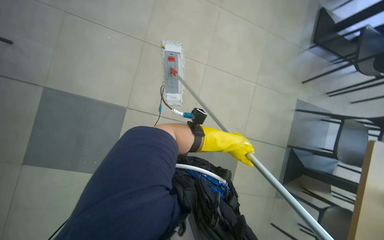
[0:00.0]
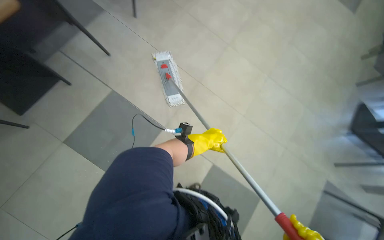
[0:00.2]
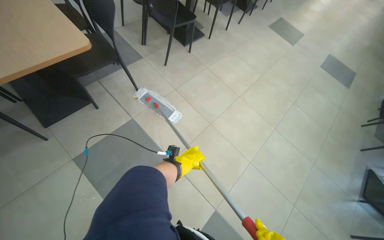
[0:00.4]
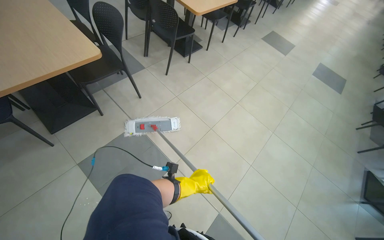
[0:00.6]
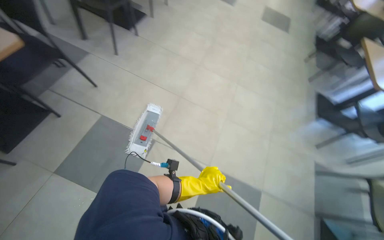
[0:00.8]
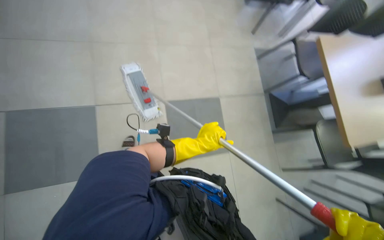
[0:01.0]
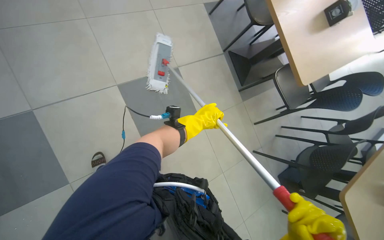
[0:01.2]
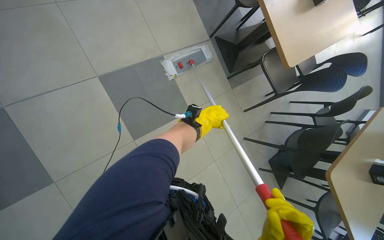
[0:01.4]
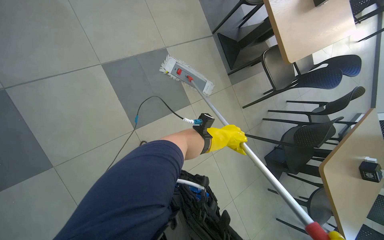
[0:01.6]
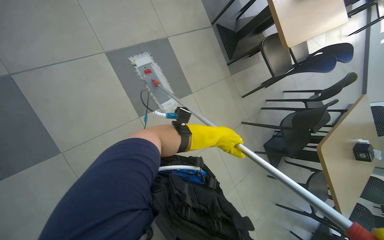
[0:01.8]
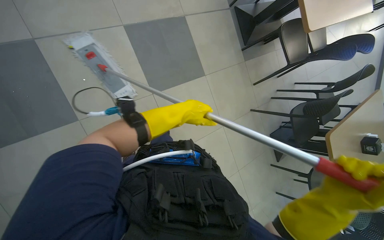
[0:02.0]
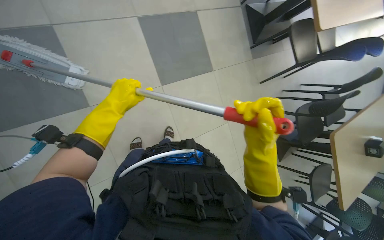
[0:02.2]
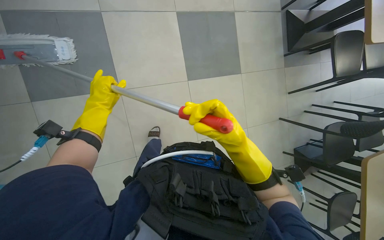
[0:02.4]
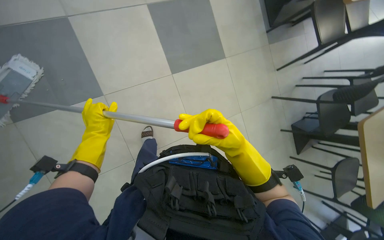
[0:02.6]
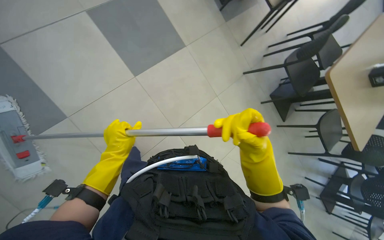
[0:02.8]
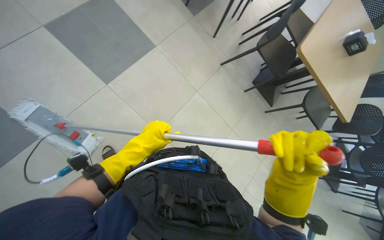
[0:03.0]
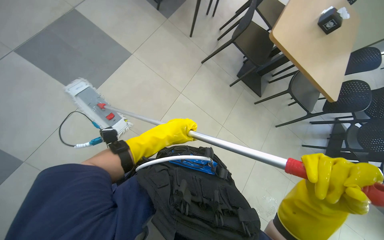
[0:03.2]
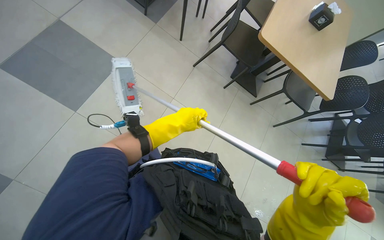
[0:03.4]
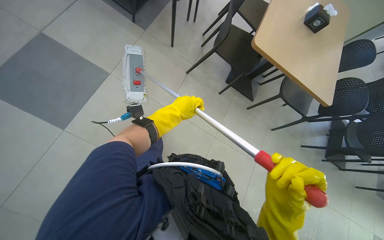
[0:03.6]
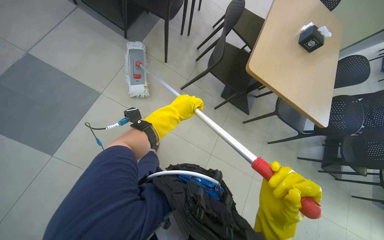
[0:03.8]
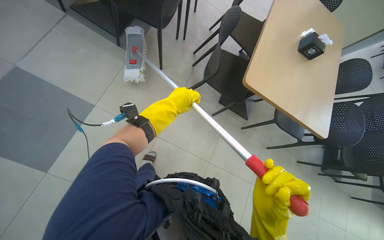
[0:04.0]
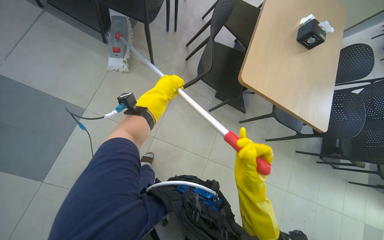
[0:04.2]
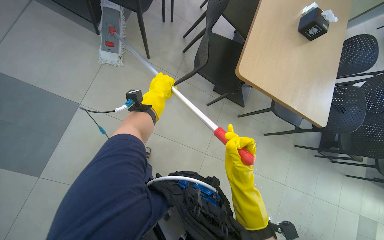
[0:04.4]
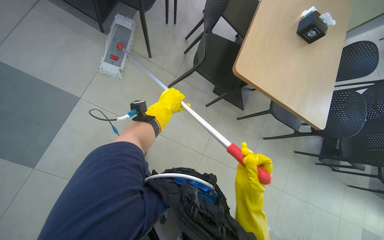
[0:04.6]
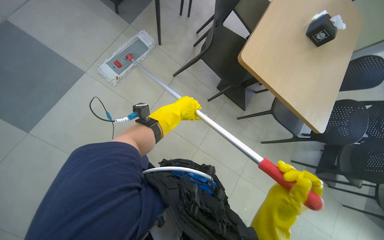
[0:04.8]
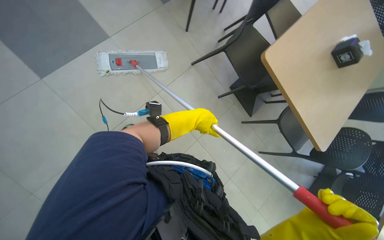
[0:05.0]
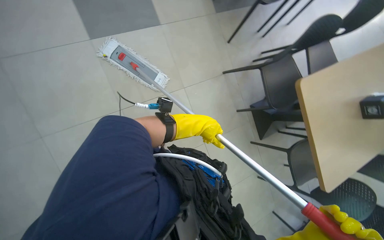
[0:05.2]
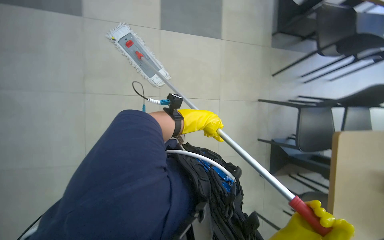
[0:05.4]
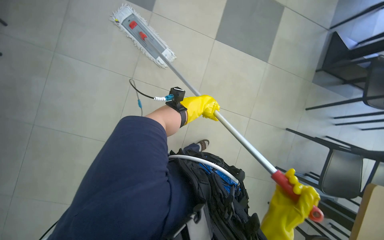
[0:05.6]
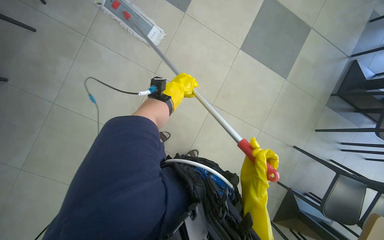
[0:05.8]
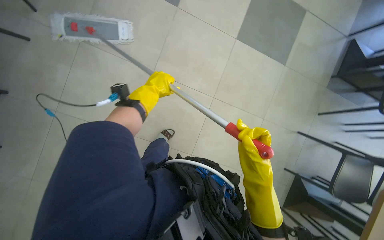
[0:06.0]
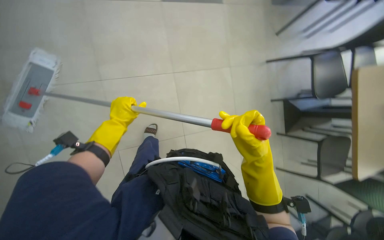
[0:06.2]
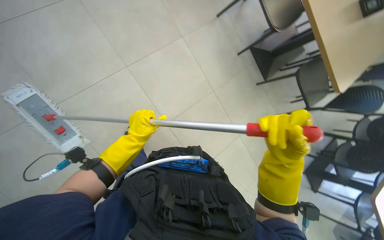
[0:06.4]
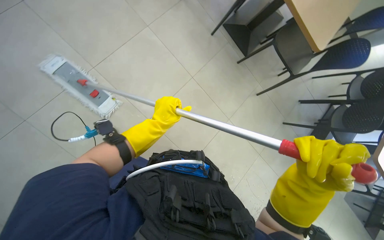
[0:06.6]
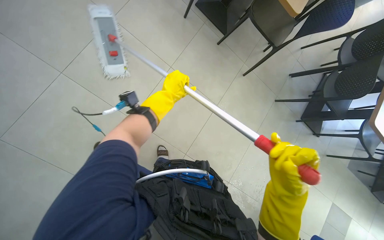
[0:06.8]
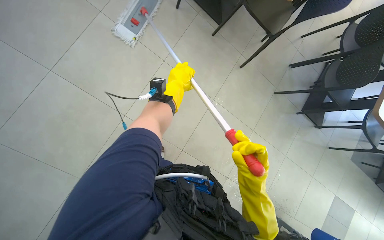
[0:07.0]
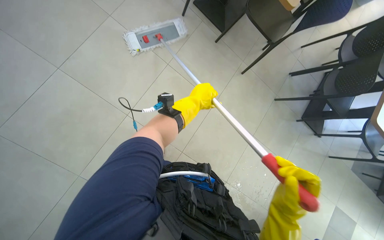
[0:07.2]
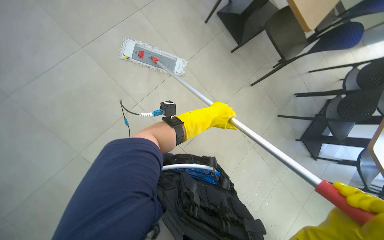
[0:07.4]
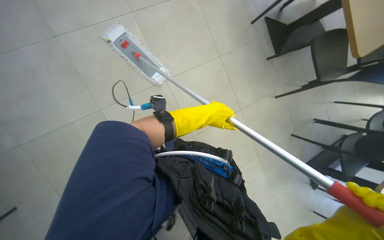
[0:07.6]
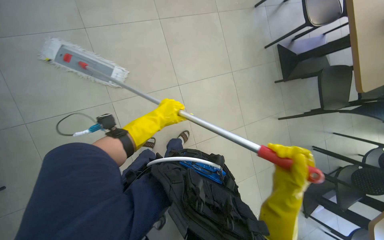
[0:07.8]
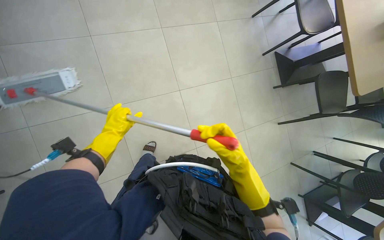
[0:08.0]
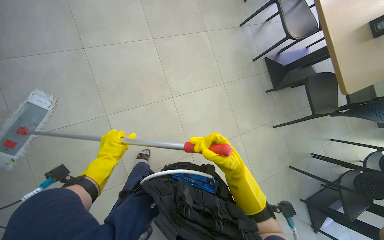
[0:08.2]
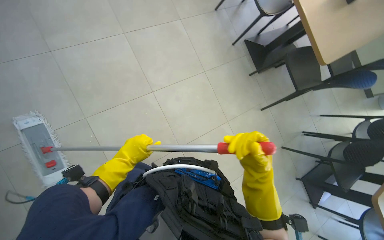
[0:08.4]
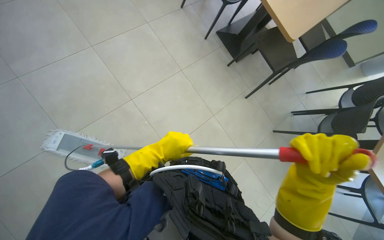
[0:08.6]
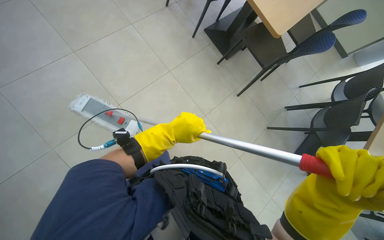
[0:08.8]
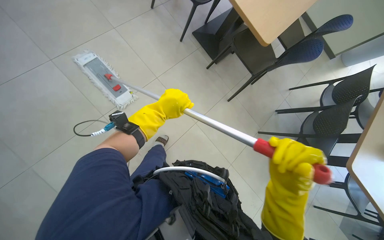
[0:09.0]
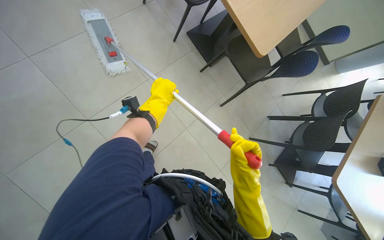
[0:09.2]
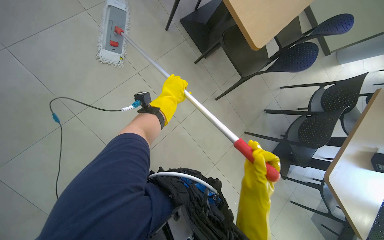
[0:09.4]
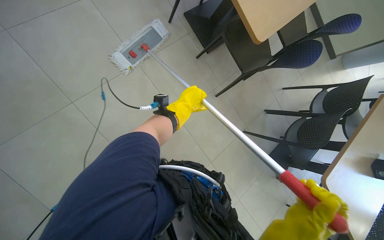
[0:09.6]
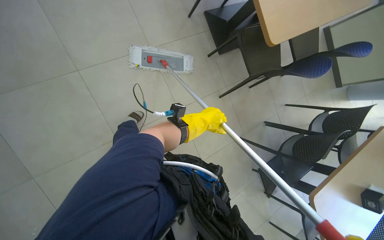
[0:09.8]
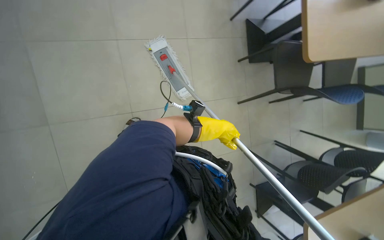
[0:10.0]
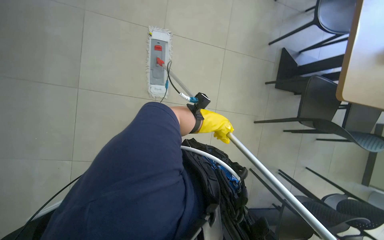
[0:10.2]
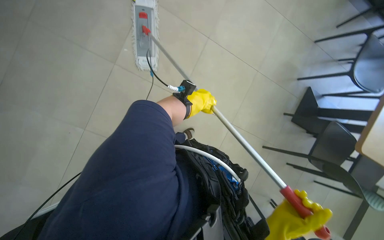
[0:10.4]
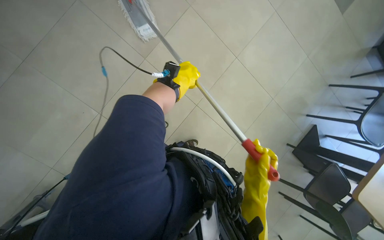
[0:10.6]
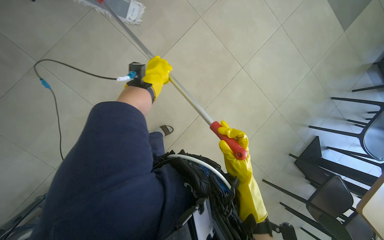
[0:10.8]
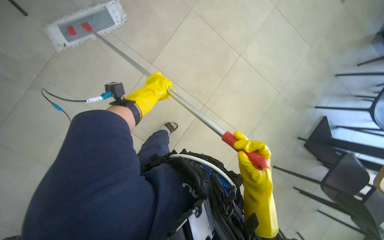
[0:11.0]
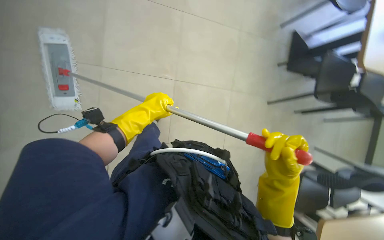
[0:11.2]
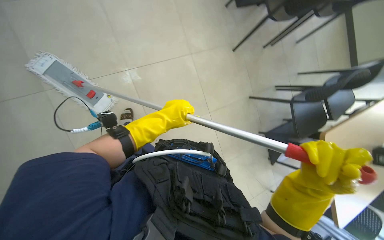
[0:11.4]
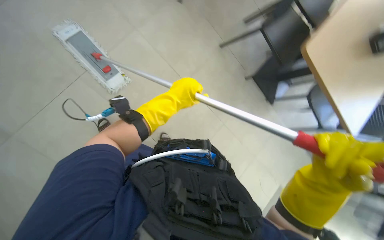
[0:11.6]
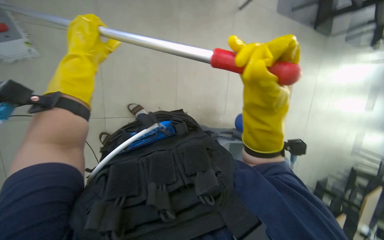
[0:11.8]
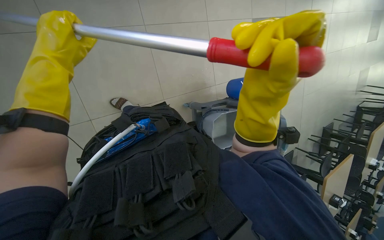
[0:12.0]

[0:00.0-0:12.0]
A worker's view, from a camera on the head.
Job: mopping floor.
The whole recording: Mopping the floor. The worker mops the floor with a mop and cleaning cart.
0:00.0 to 0:01.6: The head travels about 60 cm. The wearer's head swings about 65 degrees to the right. The view tilts approximately 30 degrees downward.
0:03.0 to 0:04.4: The camera is carried some 70 cm.
0:04.4 to 0:06.0: The head rotates about 55 degrees to the left.
0:09.0 to 0:10.4: The scene turns about 50 degrees clockwise in the picture.

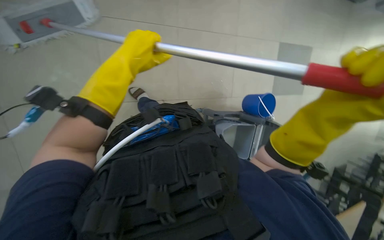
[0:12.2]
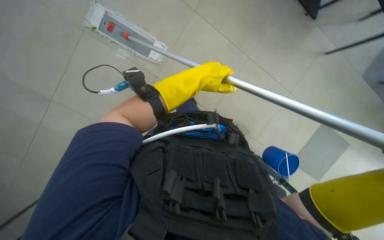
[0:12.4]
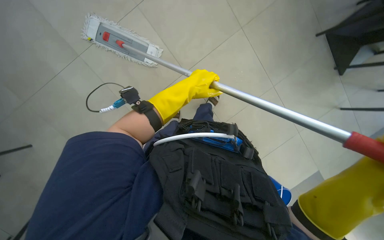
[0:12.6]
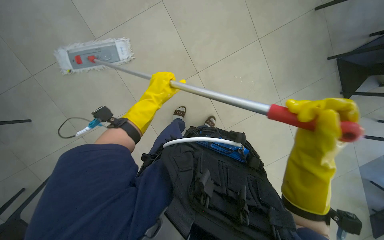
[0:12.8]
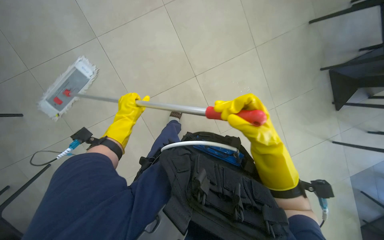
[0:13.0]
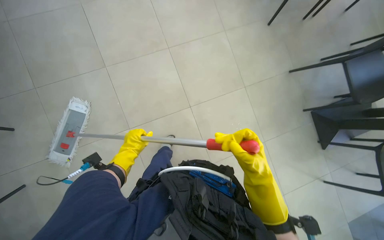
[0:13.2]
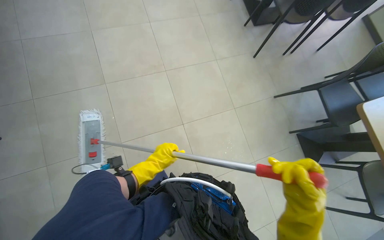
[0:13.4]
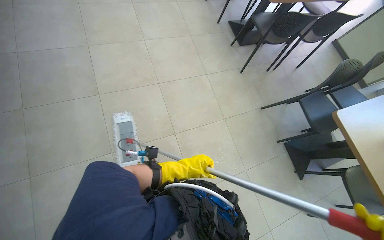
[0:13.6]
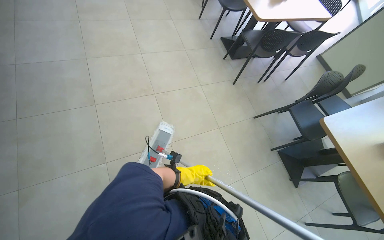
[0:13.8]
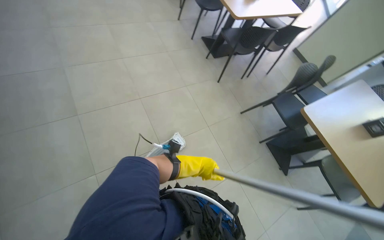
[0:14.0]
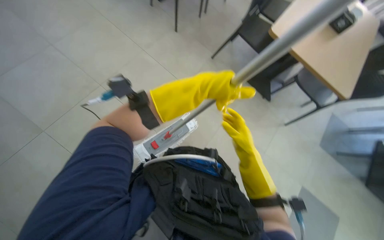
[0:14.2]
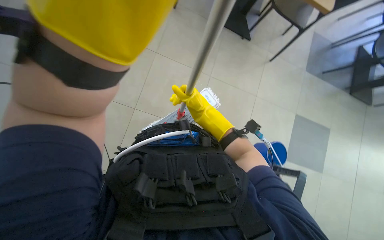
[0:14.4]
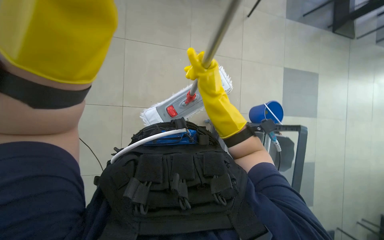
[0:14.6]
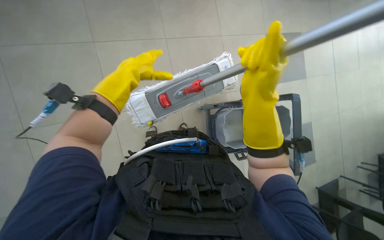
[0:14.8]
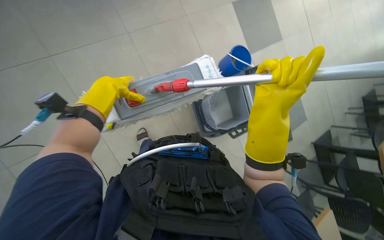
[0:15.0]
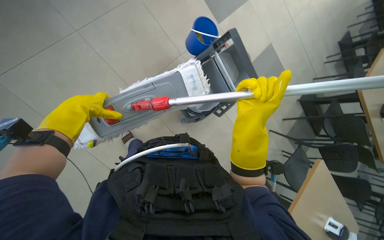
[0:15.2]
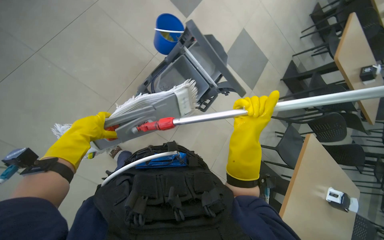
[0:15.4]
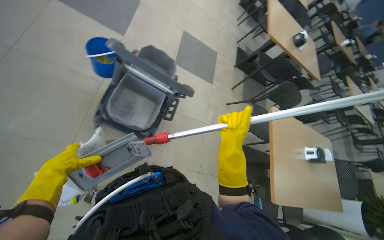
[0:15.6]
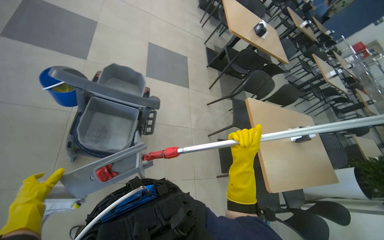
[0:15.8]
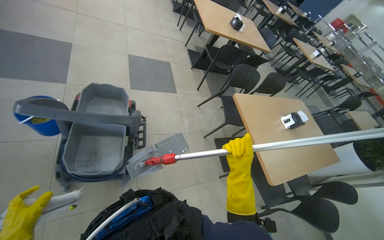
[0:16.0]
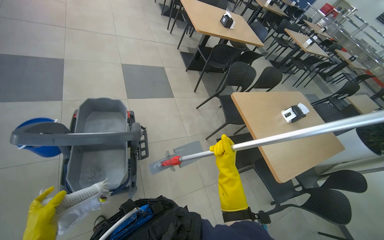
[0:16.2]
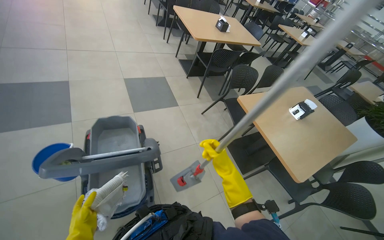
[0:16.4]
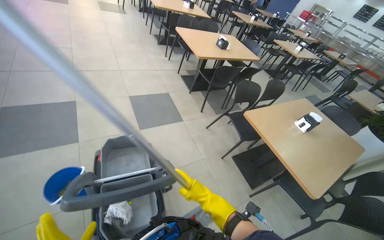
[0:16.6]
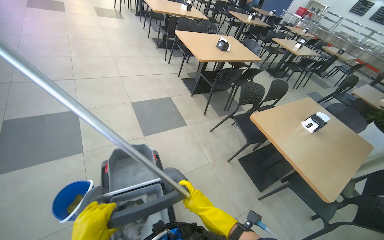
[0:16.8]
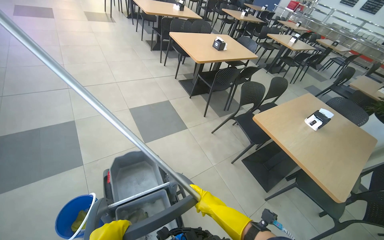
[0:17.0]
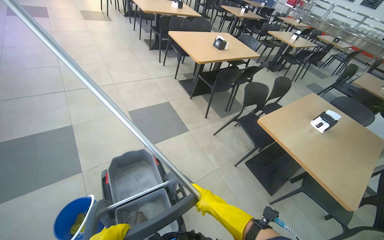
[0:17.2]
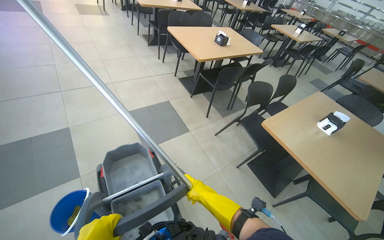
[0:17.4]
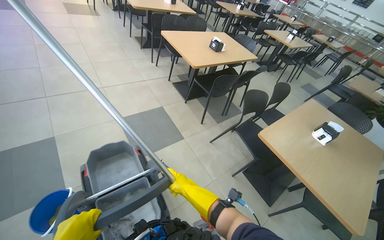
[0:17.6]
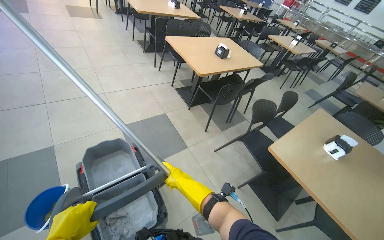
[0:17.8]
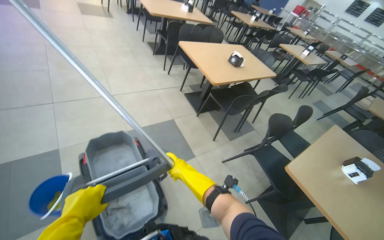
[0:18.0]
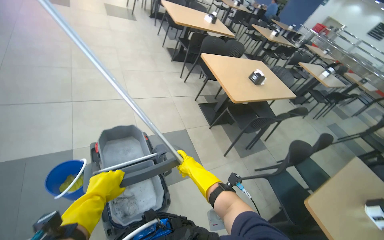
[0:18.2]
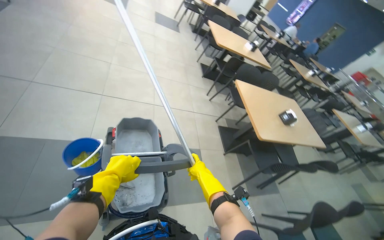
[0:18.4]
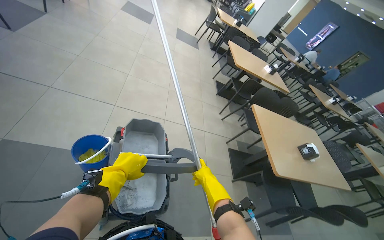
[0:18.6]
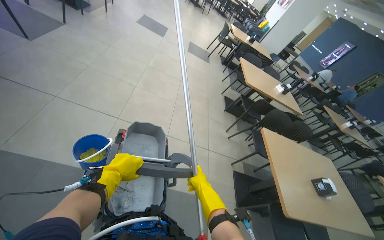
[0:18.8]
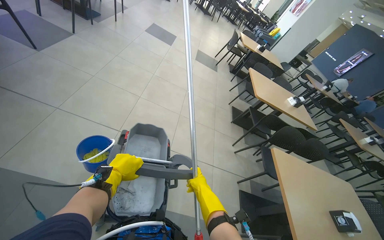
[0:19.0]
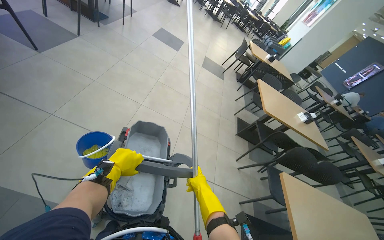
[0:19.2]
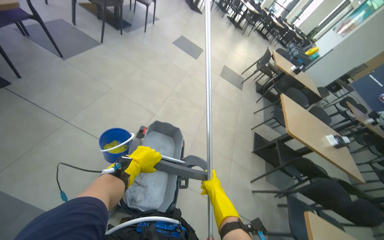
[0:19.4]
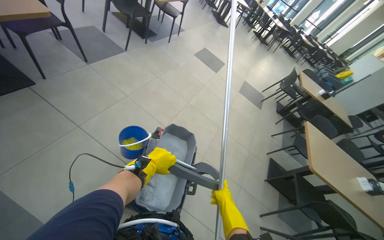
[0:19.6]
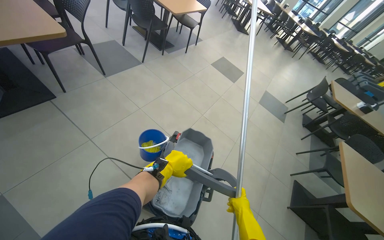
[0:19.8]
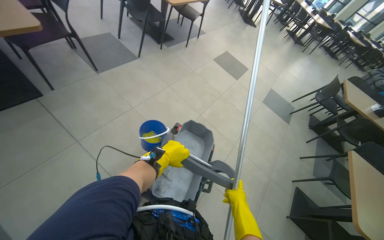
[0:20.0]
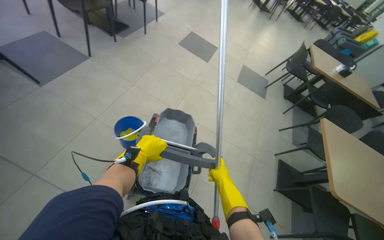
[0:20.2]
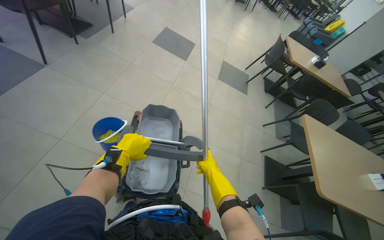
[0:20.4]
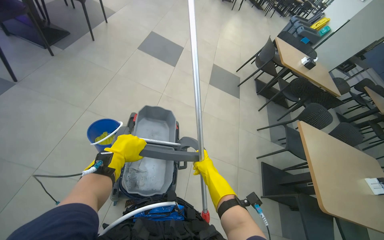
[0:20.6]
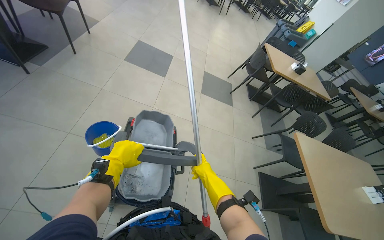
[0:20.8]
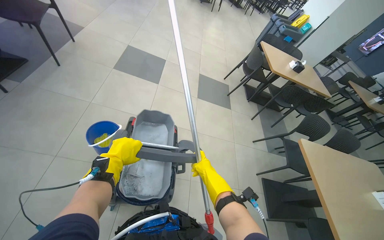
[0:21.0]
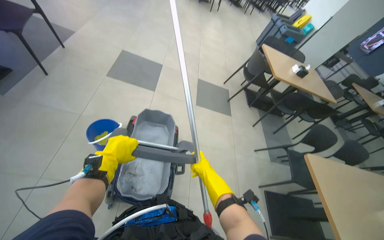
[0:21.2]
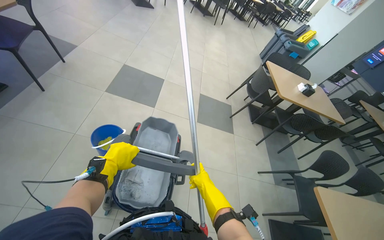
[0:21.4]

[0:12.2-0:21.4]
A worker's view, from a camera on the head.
Job: mopping floor.
The whole recording: Mopping the floor. The worker mops the floor with a mop and cleaning cart.
0:12.2 to 0:13.8: The wearer looks about 15 degrees further upward. The left hand shifts some 25 cm down the picture, to the right and farther from the camera.
0:13.8 to 0:15.2: The head turns to the right by roughly 95 degrees. The wearer looks about 50 degrees further downward.
0:15.2 to 0:16.8: The wearer's head swings approximately 70 degrees to the right.
0:16.8 to 0:18.4: The camera is carried about 80 cm.
0:18.4 to 0:19.8: The head travels about 1 m. The wearer's head swings approximately 40 degrees to the left. The view tips upward by some 15 degrees.
